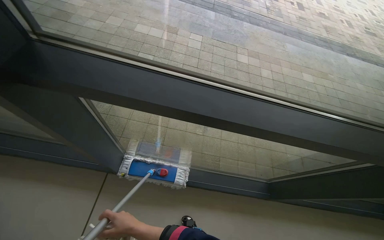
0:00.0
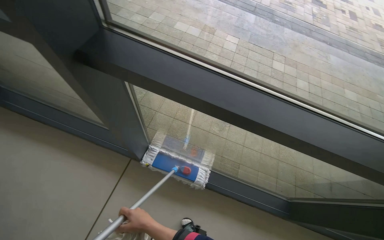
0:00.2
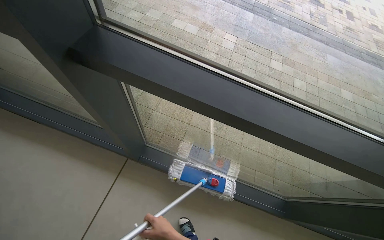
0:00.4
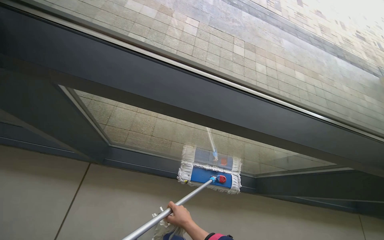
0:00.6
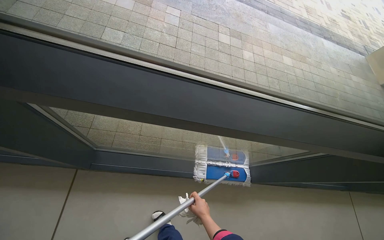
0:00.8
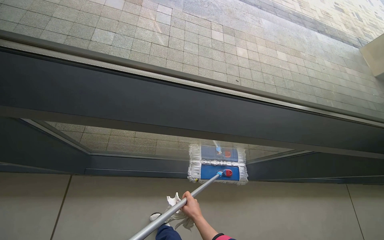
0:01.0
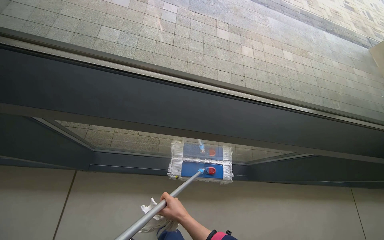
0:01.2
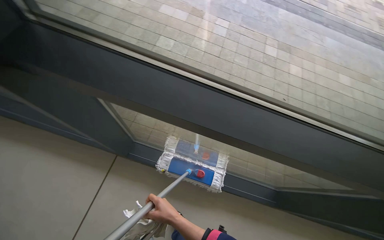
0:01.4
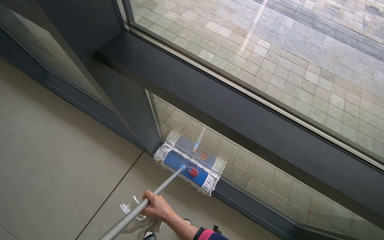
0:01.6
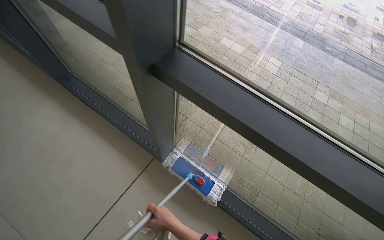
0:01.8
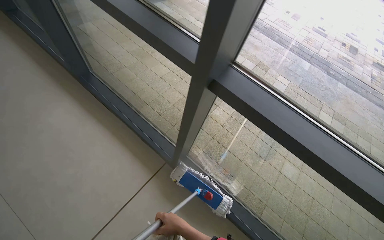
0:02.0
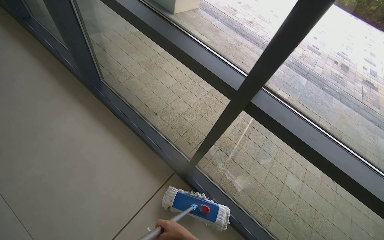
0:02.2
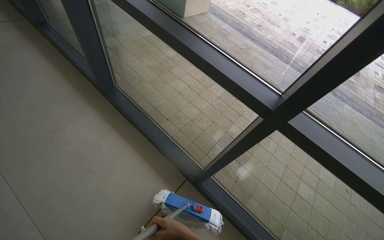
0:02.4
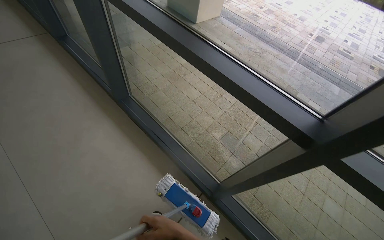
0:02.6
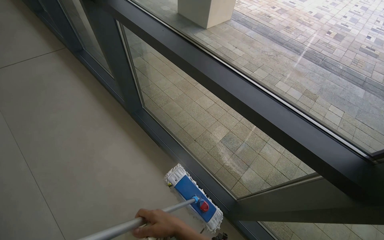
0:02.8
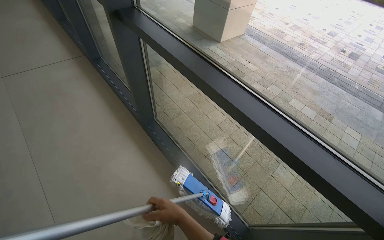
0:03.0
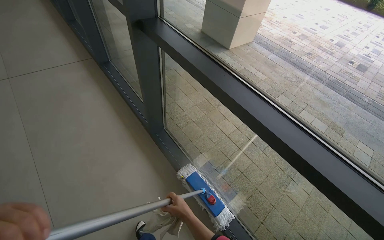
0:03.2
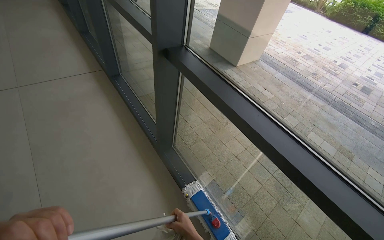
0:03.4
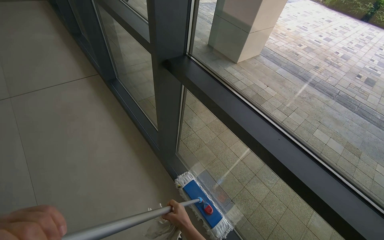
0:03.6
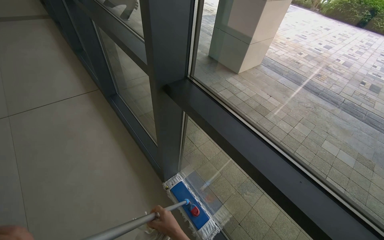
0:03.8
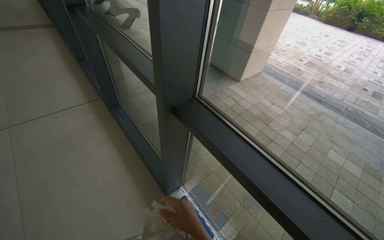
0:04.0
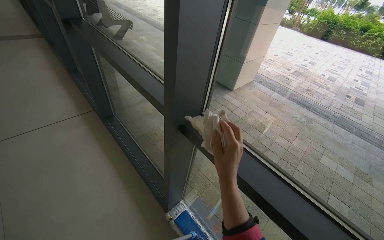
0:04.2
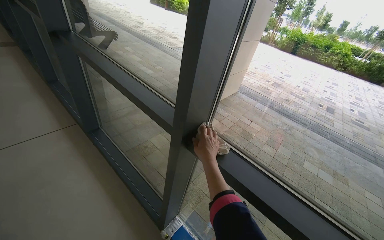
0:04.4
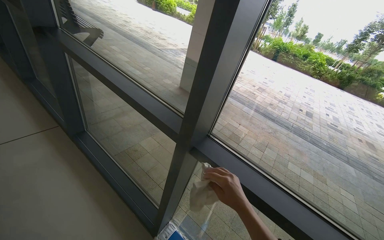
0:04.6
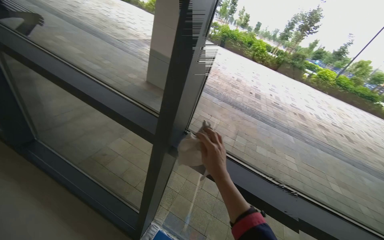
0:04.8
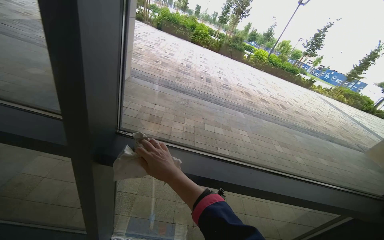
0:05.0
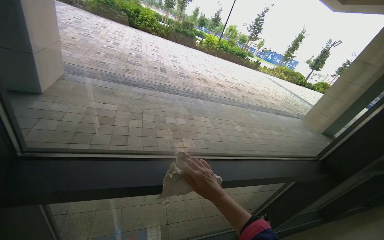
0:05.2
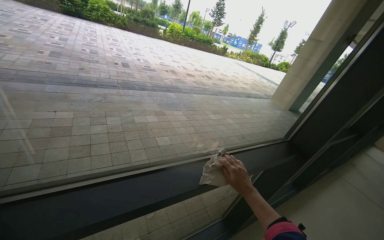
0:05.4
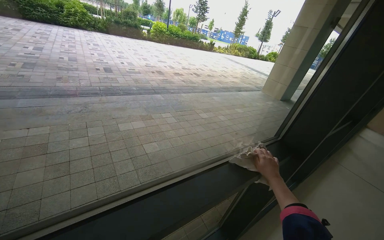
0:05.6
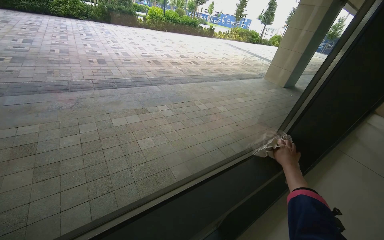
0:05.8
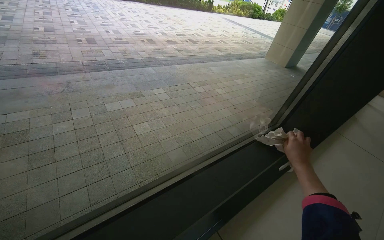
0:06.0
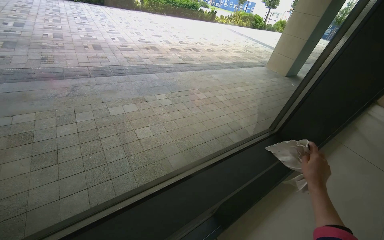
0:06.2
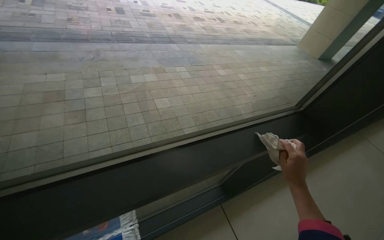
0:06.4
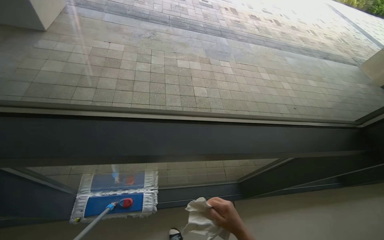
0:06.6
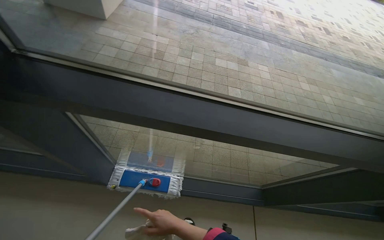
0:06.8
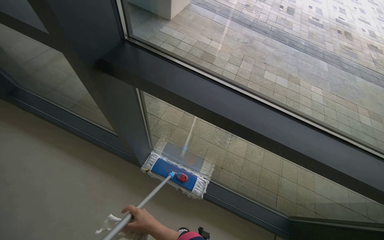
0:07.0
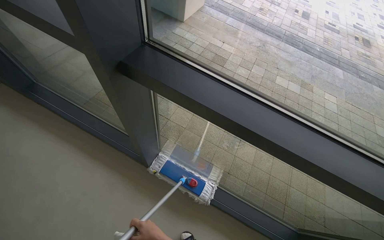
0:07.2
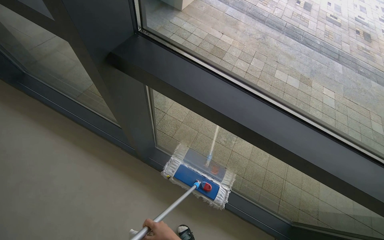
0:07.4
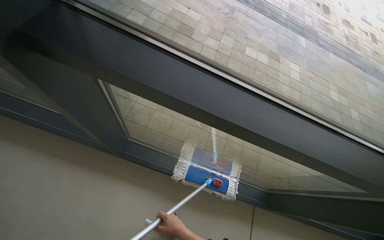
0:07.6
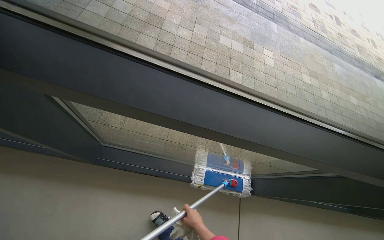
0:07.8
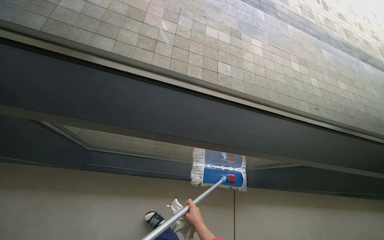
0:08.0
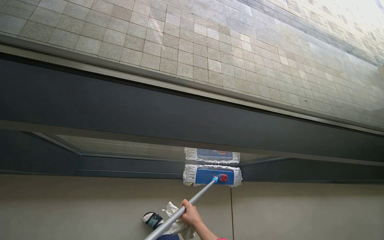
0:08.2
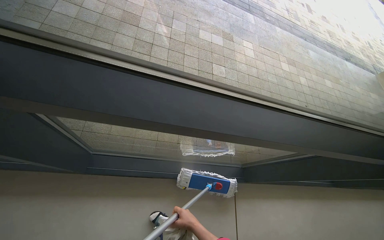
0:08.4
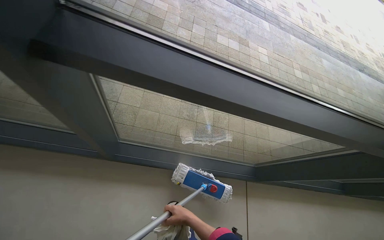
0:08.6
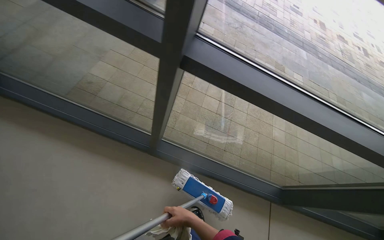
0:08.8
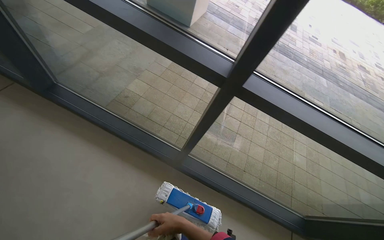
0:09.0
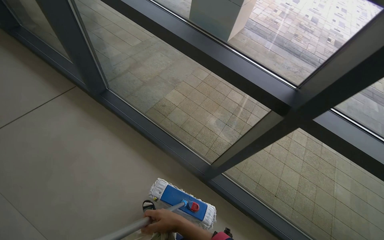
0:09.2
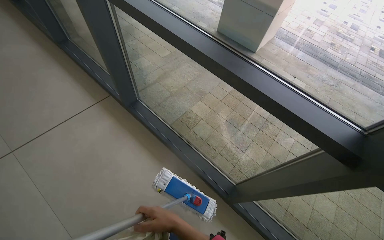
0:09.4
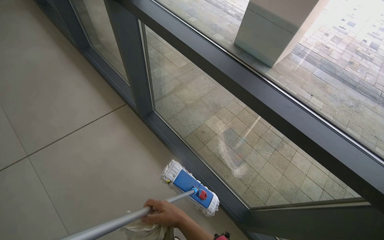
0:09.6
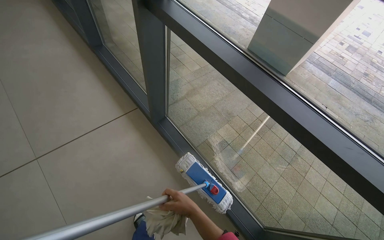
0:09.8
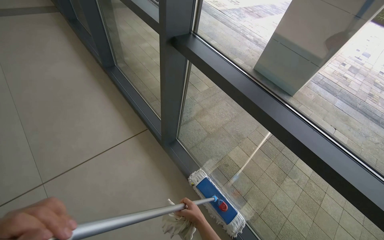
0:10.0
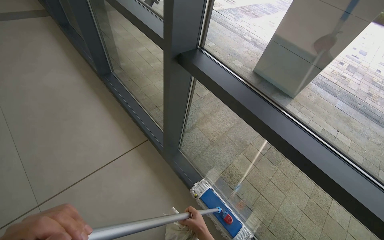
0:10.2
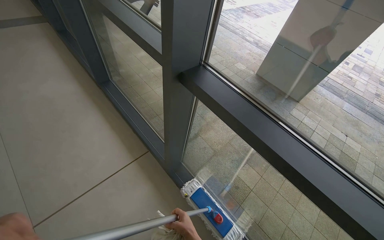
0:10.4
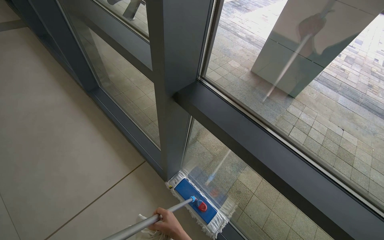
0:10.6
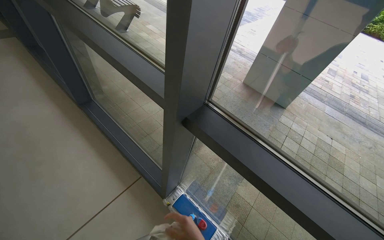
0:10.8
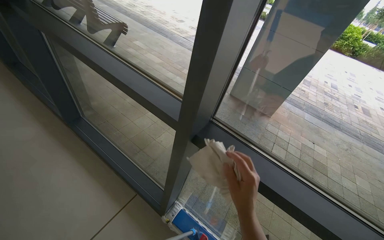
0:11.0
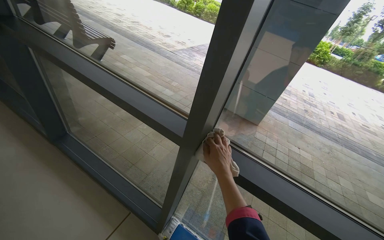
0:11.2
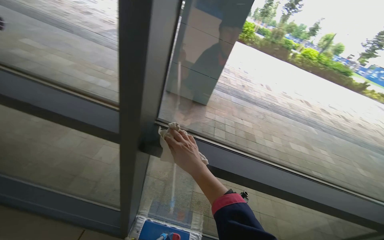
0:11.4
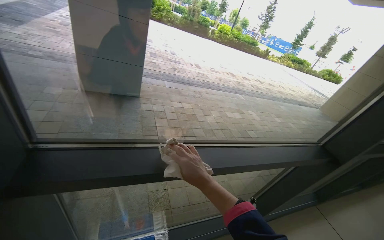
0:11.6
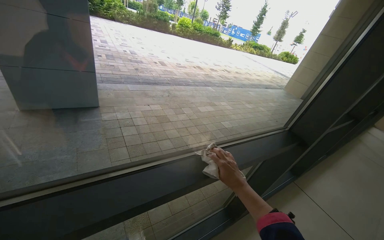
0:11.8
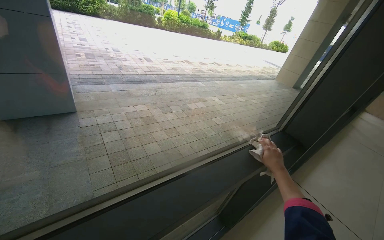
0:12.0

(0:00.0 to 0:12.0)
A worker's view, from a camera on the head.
Job: cleaning windows.
The whole recording: Cleaning large window frame. The worker mops the lower glass panels and wipes the frames of large windows.
0:00.0 - 0:01.6: The head rotates about 25 degrees to the left.
0:01.6 - 0:03.0: The camera travels approximately 60 cm. The camera pitches upward, by roughly 15 degrees.
0:03.0 - 0:04.4: The head travels some 60 cm. The wearer looks approximately 15 degrees further upward.
0:04.4 - 0:06.0: The wearer moves some 60 cm. The head turns to the right by about 70 degrees. The wearer looks about 25 degrees further downward.
0:06.0 - 0:07.6: The camera is carried some 50 cm. The head turns to the left by about 50 degrees. The wearer looks some 15 degrees further downward.
0:10.4 - 0:12.0: The head rotates some 80 degrees to the right.

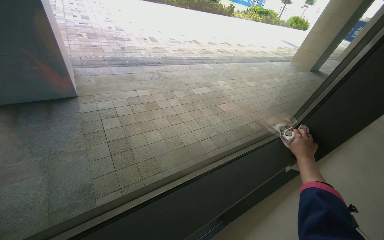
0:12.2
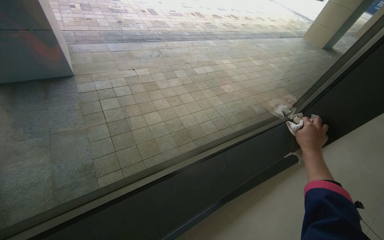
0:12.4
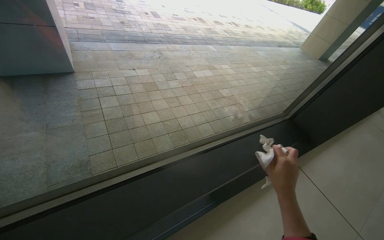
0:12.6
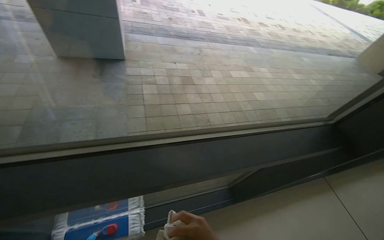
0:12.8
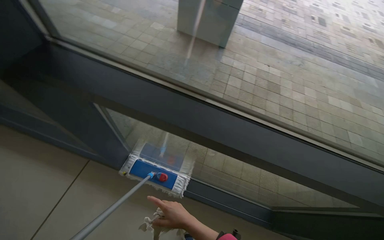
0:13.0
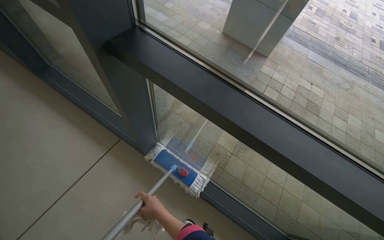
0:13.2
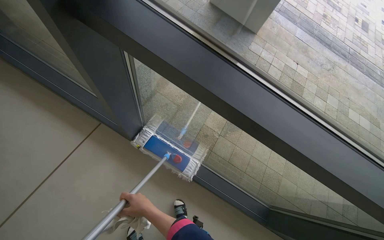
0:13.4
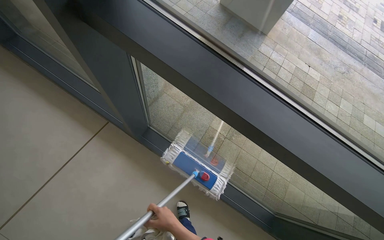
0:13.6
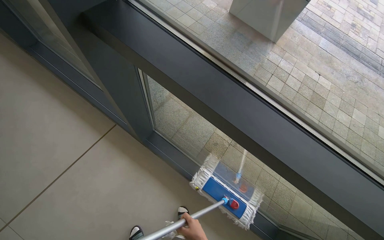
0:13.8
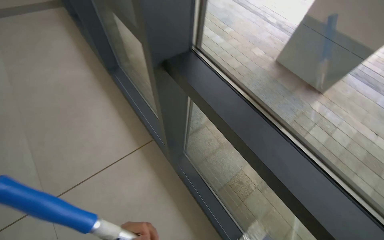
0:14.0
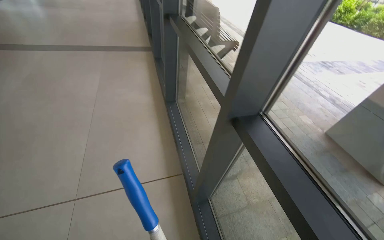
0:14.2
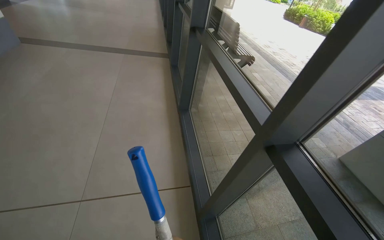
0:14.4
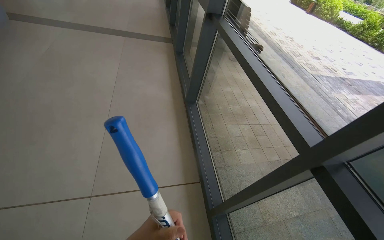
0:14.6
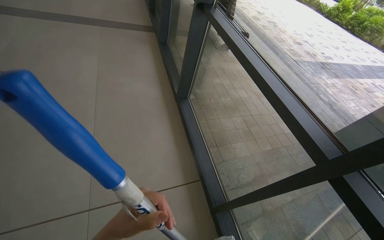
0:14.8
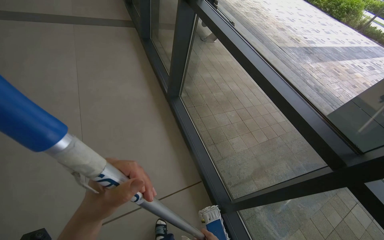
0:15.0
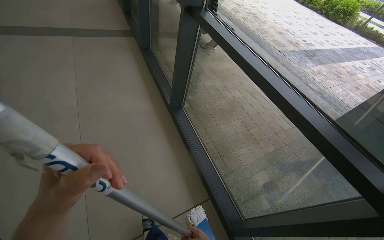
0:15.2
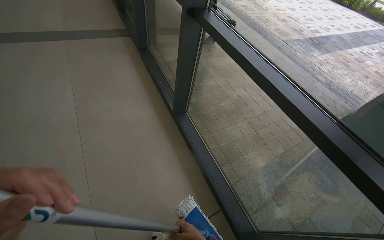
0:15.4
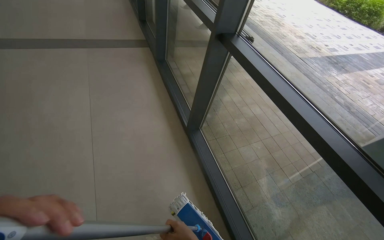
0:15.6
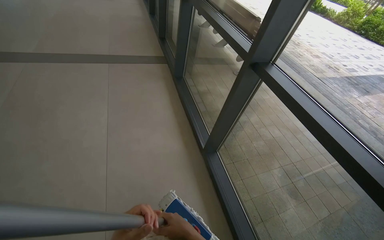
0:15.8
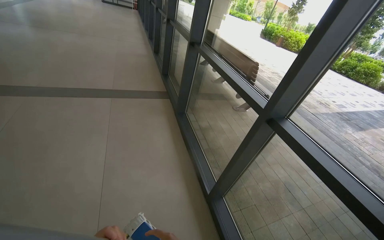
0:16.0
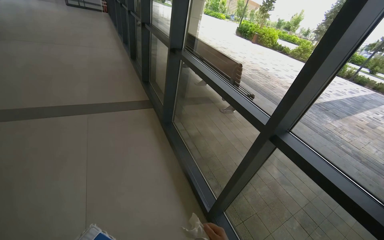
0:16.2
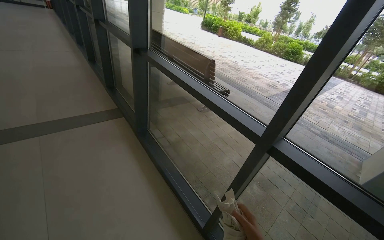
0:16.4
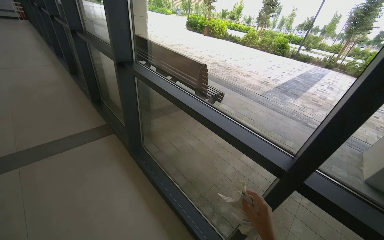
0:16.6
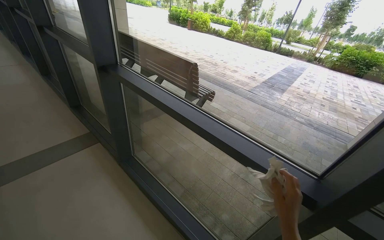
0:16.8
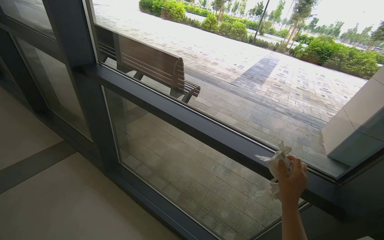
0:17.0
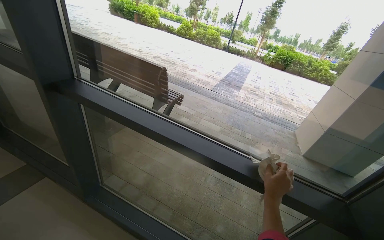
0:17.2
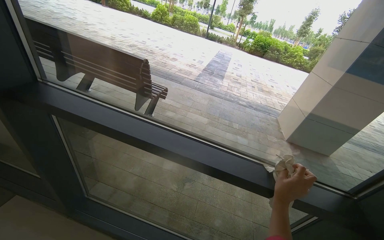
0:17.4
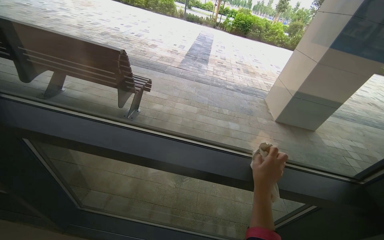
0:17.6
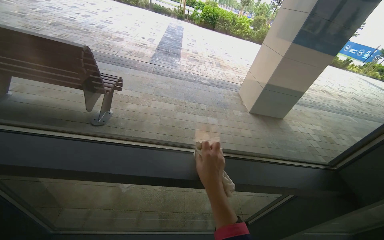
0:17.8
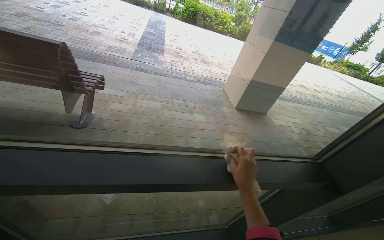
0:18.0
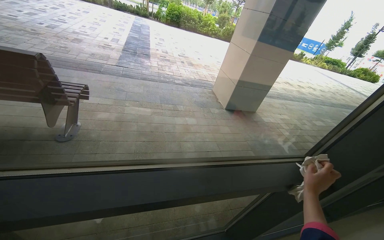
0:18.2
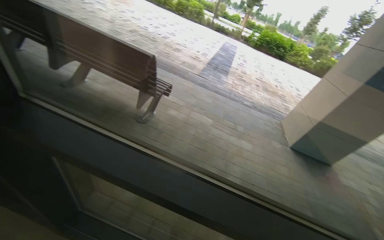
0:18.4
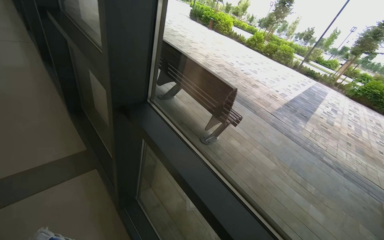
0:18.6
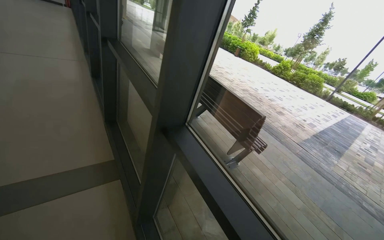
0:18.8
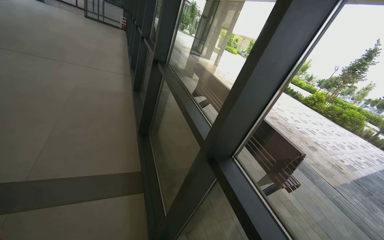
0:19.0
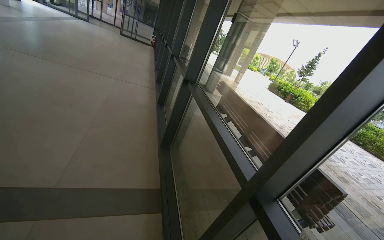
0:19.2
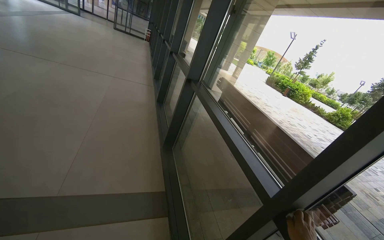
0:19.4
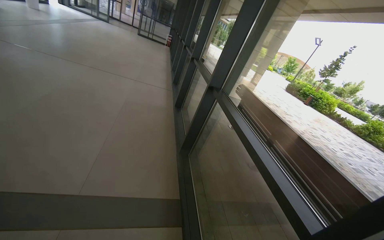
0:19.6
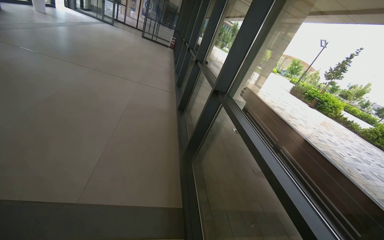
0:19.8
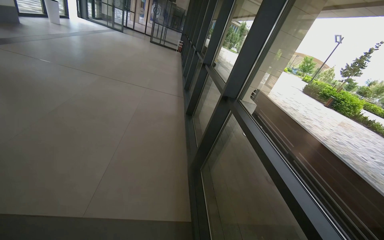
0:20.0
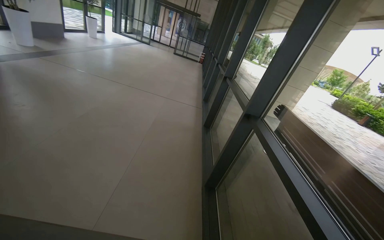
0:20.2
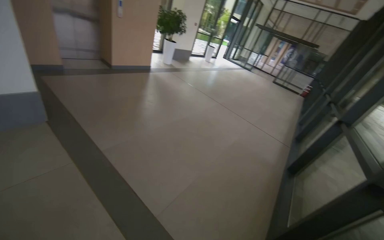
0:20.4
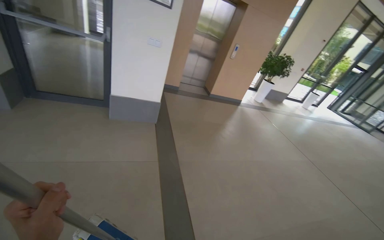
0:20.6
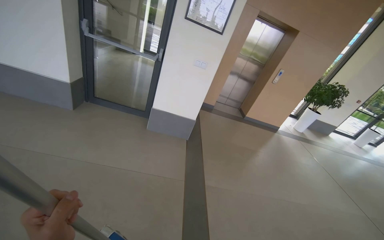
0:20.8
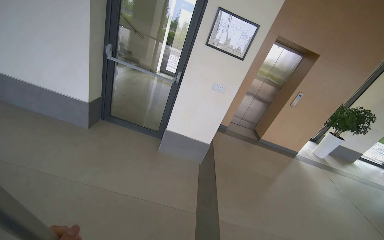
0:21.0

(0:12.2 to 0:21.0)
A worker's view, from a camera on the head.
Job: cleaning windows.
The whole recording: Cleaning large window frame. The worker mops the lower glass panels and wipes the frames of large windows.
0:12.2 - 0:13.6: The camera is carried roughly 40 cm. The wearer's head swings roughly 65 degrees to the left. The view tilts roughly 15 degrees downward.
0:13.6 - 0:15.2: The camera travels approximately 50 cm. The head turns to the left by approximately 35 degrees. The camera pitches upward, by some 25 degrees.
0:15.2 - 0:16.6: The head travels some 1 m. The head turns to the right by approximately 15 degrees.
0:16.6 - 0:18.0: The camera is carried about 80 cm. The wearer's head swings about 55 degrees to the right. The view tilts approximately 15 degrees downward.
0:18.0 - 0:19.6: The head travels about 70 cm. The wearer looks about 85 degrees further to the left. The camera pitches upward, by about 35 degrees.
0:19.6 - 0:21.0: The camera is carried about 40 cm. The wearer's head swings approximately 100 degrees to the left. The camera pitches upward, by approximately 35 degrees.
